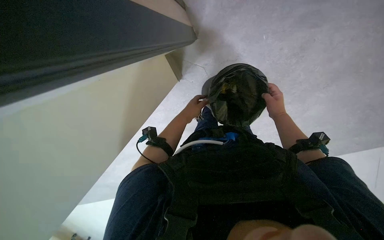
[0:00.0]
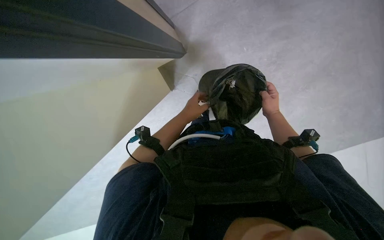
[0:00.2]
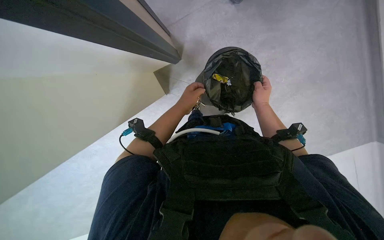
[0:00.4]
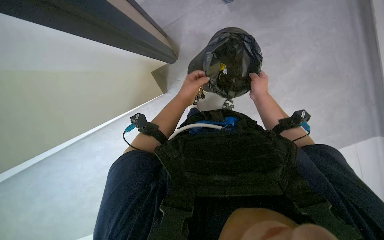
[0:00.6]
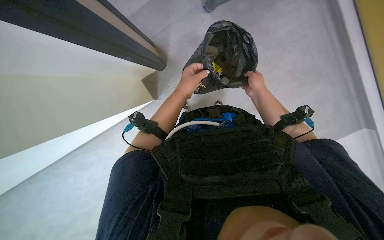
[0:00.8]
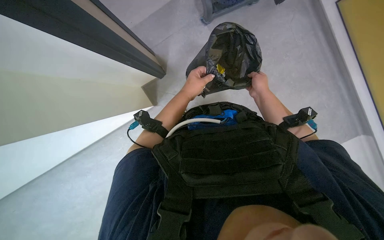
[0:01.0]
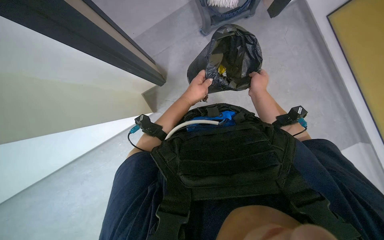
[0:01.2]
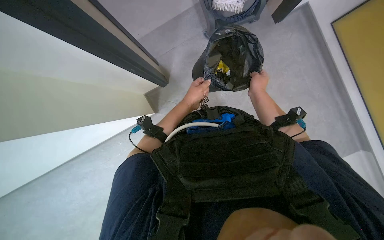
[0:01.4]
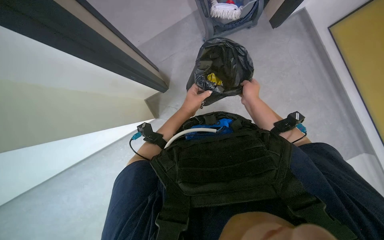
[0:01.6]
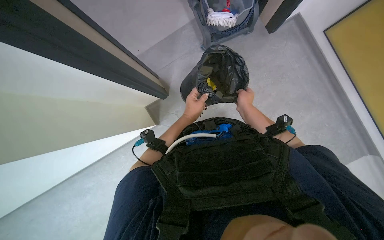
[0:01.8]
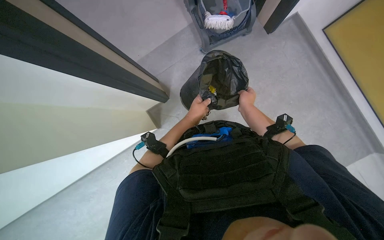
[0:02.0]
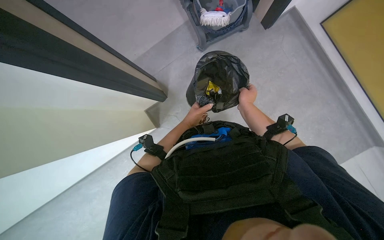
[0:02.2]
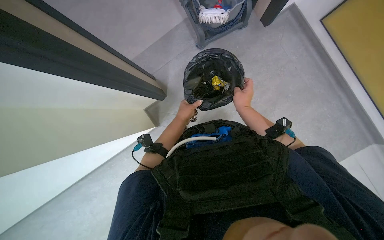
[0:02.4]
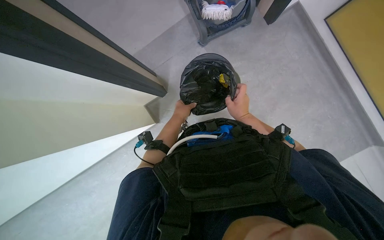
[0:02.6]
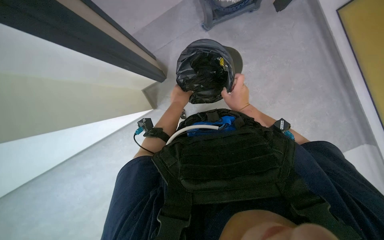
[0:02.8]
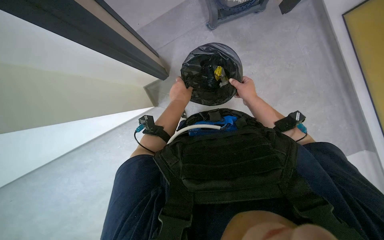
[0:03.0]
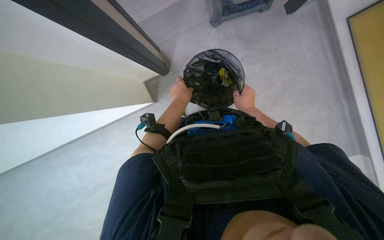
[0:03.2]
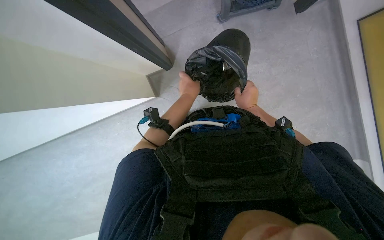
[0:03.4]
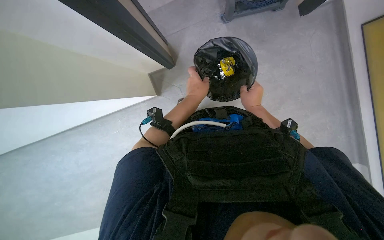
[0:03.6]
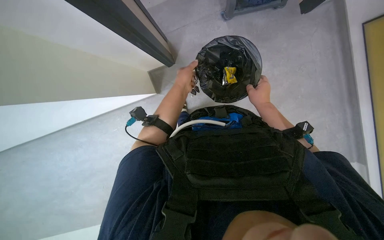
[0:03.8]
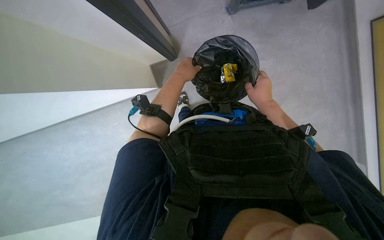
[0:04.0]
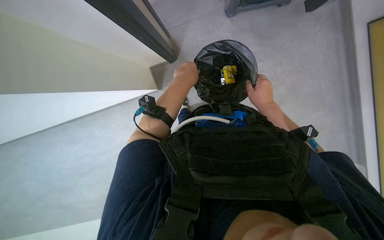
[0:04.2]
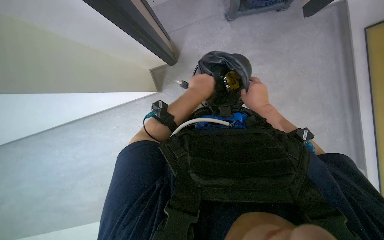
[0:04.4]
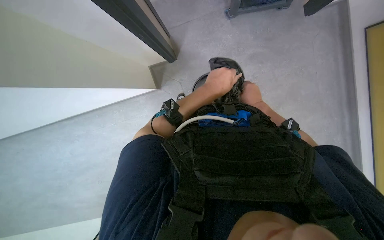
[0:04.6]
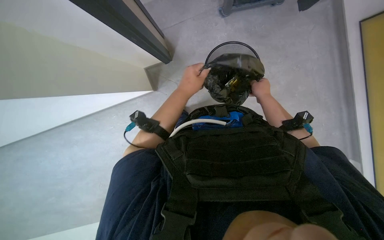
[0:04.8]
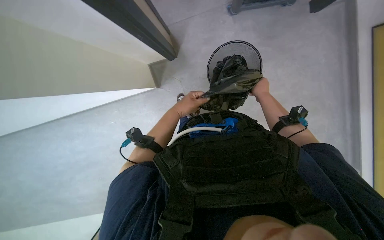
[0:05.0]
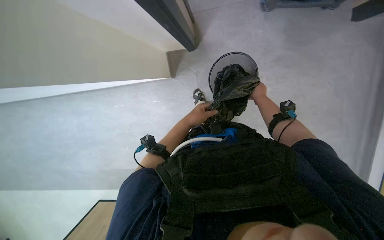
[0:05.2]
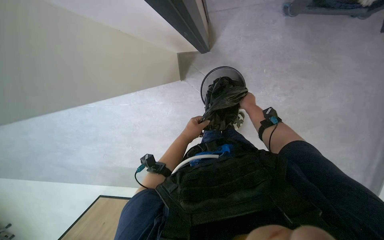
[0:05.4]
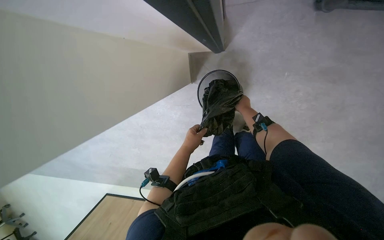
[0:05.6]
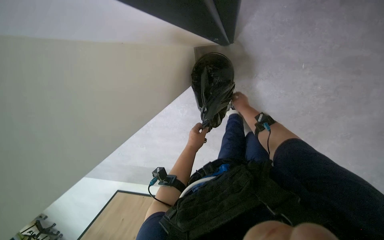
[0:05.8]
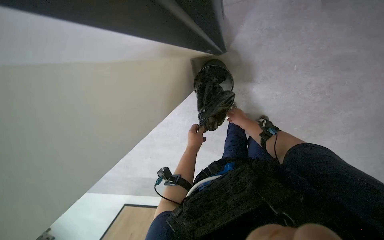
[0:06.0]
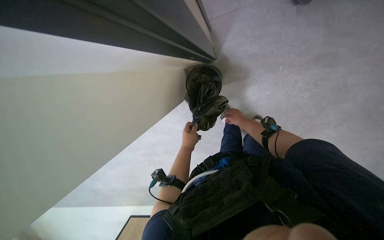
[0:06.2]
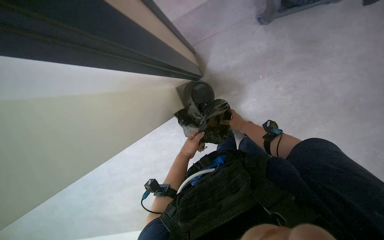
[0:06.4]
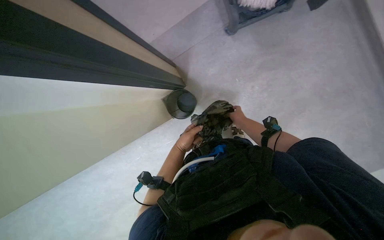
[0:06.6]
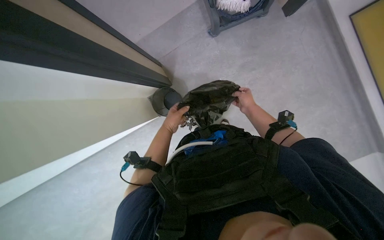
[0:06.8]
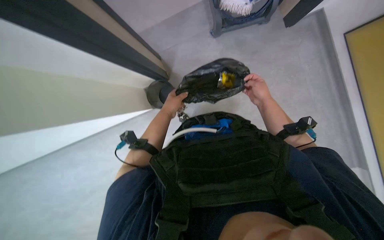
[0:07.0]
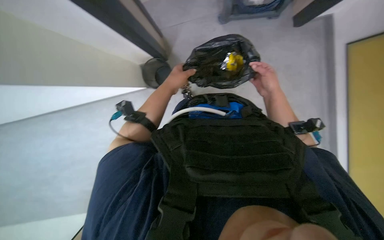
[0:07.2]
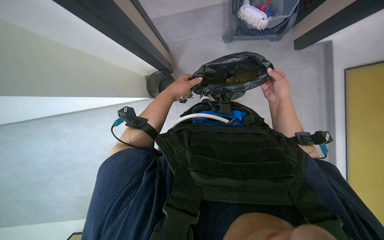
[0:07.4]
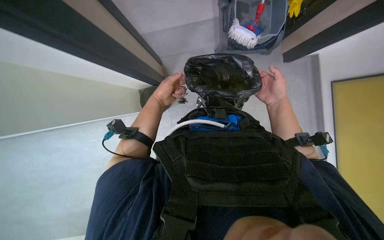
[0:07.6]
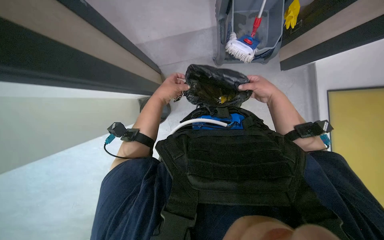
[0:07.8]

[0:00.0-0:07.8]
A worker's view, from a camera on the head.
Job: managing trash.
The whole recording: Preparing trash bag. The worker handles a small object and prepares a trash bag.
0:01.6 to 0:03.2: The right hand reaches approximately 10 cm nearer to the camera, then returns.
0:03.2 to 0:04.6: The left hand moves nearer to the camera, some 10 cm.
0:04.6 to 0:06.2: The hands both shift farther from the camera by about 30 cm.
0:06.2 to 0:07.8: The camera sweeps to the right, by roughly 20 degrees. The wearer looks roughly 30 degrees further upward.

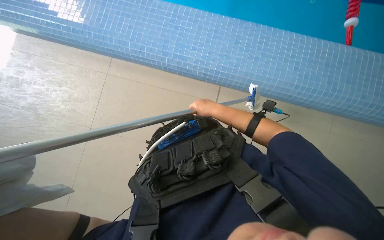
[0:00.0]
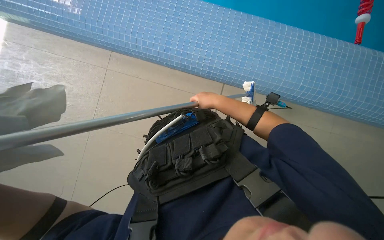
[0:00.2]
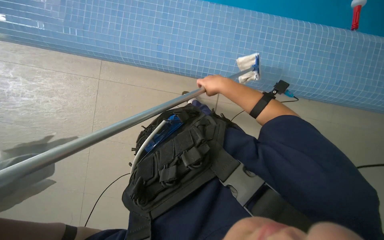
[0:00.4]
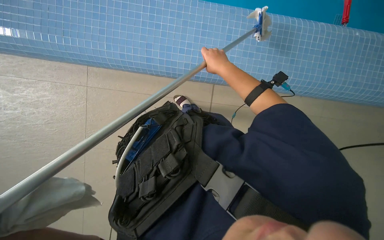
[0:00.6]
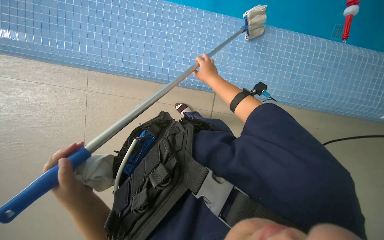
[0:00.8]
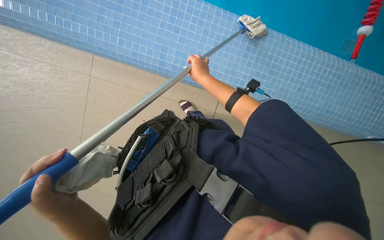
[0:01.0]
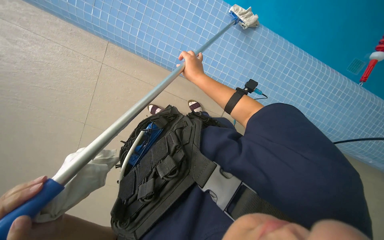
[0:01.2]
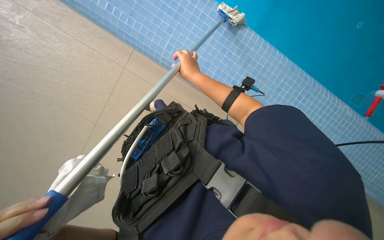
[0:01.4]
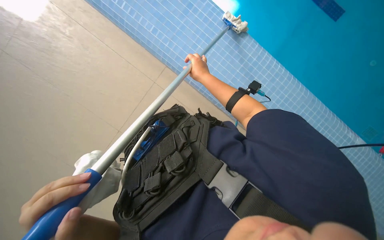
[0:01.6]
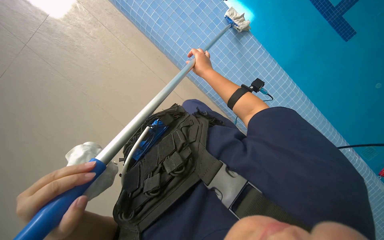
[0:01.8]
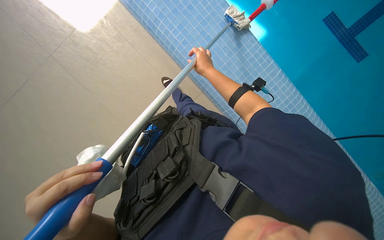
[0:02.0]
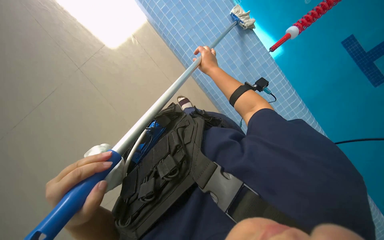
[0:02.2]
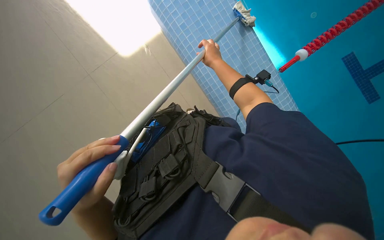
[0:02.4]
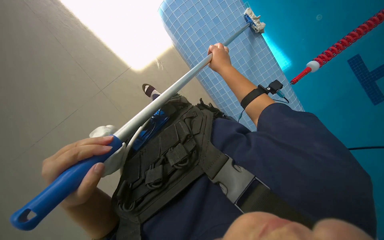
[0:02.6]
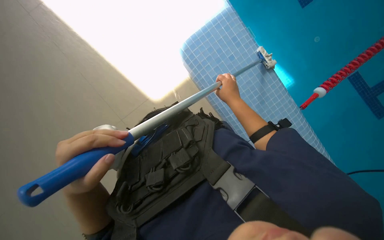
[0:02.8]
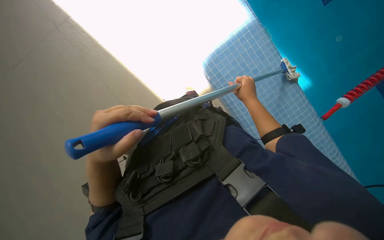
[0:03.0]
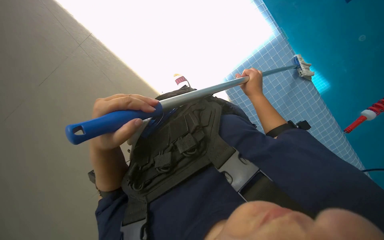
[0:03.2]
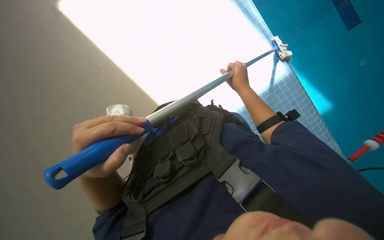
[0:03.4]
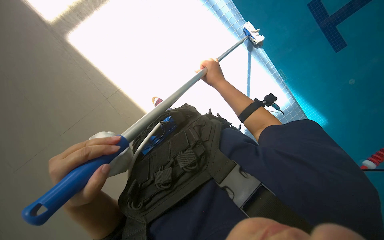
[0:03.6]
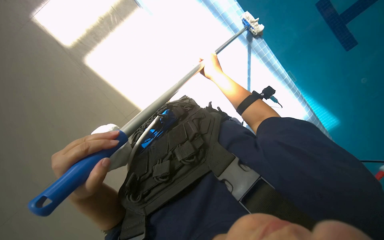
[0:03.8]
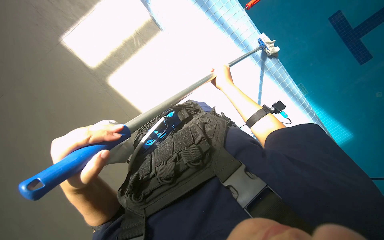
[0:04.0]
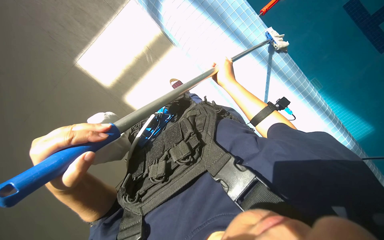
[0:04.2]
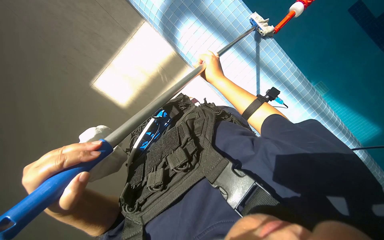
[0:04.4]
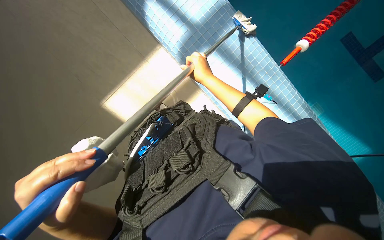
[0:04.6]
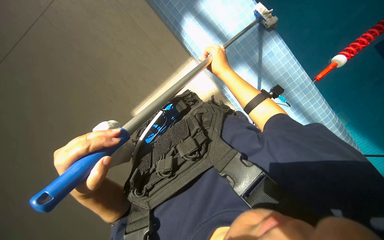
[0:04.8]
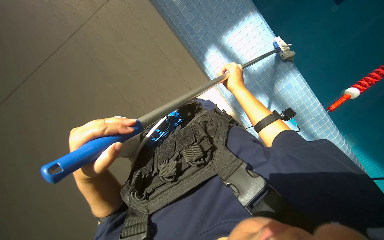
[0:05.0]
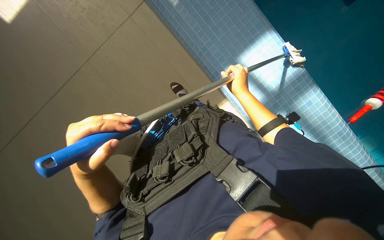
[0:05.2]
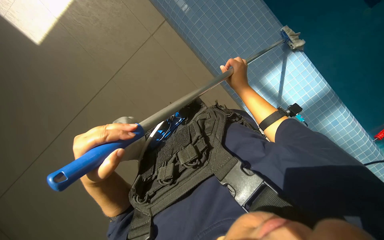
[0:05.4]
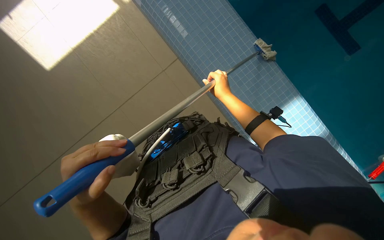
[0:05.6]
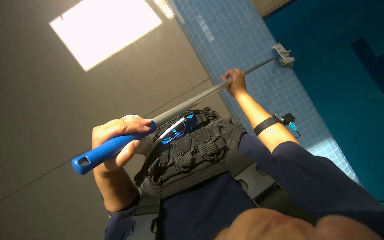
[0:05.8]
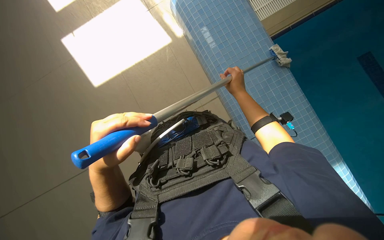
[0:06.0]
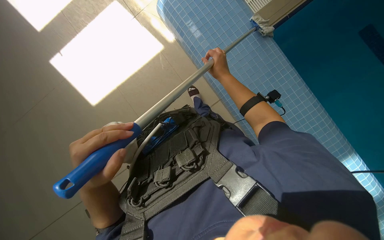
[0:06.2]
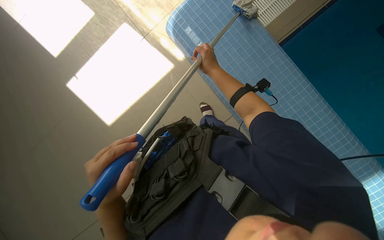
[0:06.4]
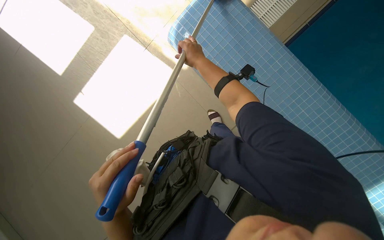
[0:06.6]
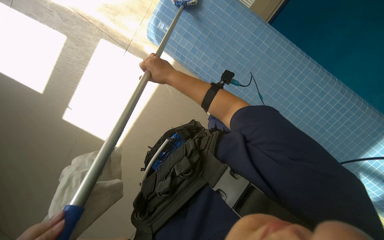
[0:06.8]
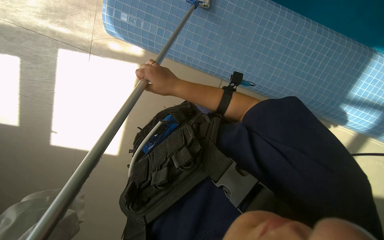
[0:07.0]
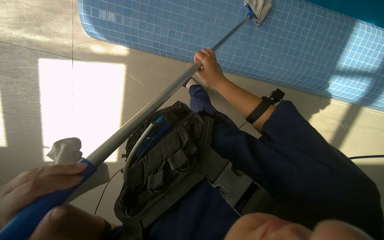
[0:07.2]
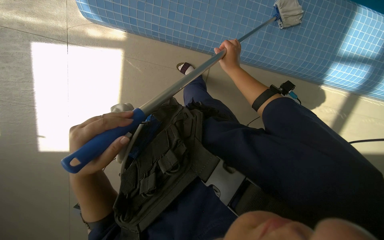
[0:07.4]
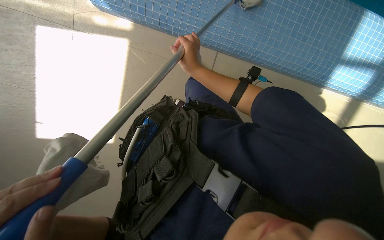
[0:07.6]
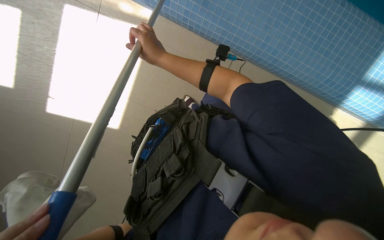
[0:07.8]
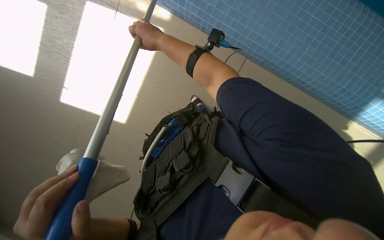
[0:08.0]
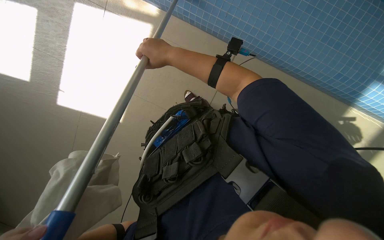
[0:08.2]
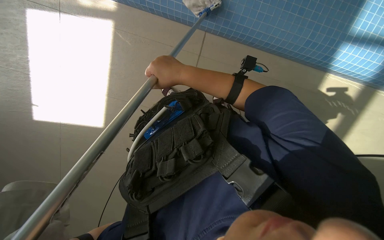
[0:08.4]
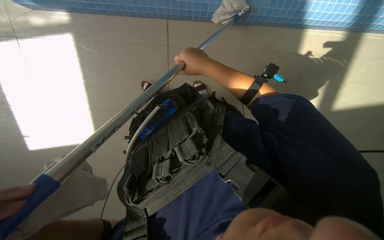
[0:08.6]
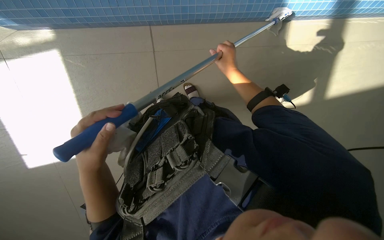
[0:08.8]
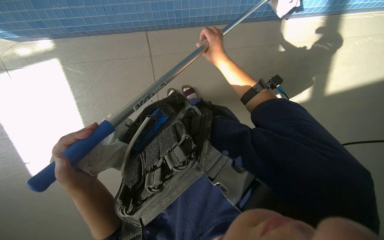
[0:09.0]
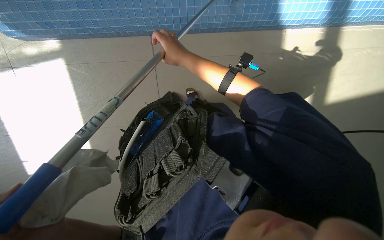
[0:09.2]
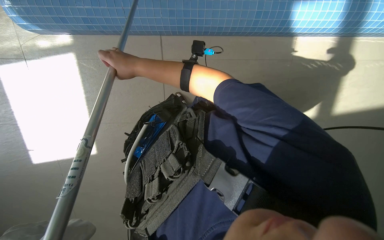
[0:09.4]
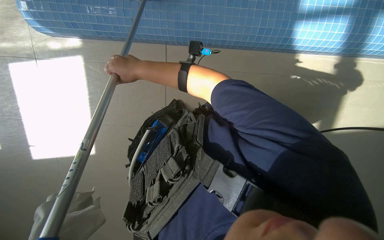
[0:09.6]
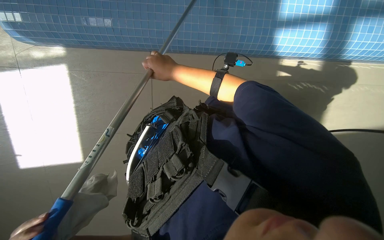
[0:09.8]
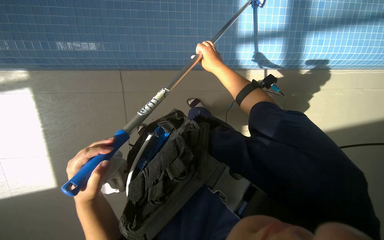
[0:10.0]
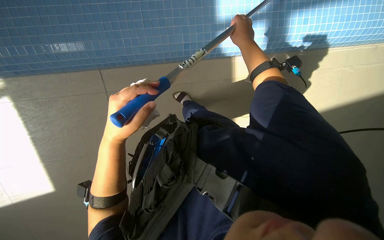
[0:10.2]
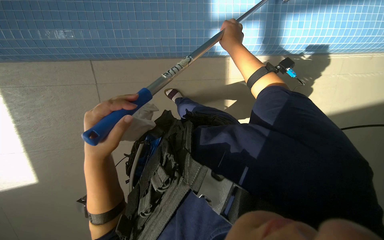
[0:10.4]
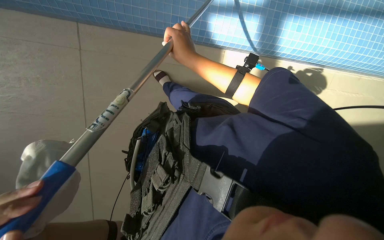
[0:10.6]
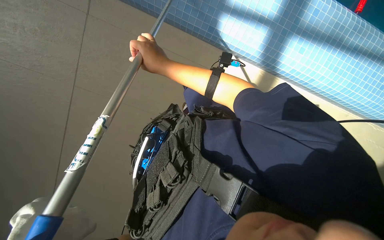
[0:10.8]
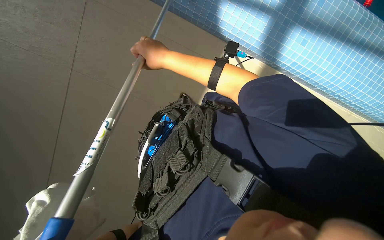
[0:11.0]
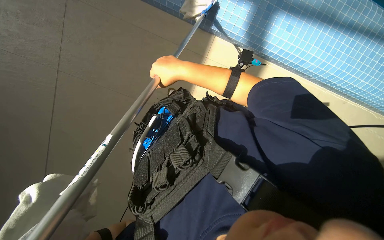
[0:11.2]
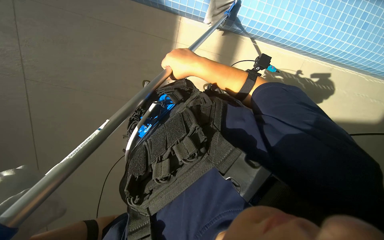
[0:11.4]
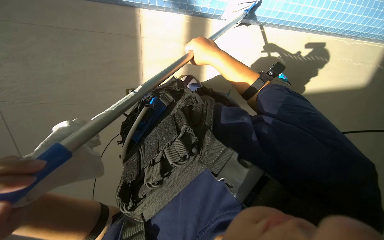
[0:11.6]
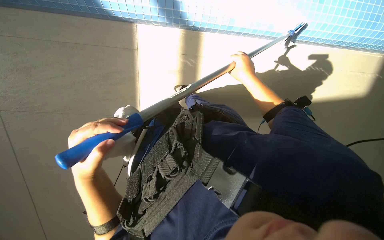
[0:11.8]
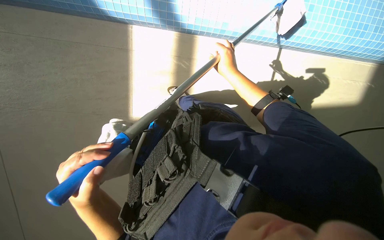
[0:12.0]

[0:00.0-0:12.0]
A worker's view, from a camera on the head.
Job: wiping surfaces.
The whole recording: Cleaning pool edge with long-handled tool. The worker cleans the tiled edge of the pool using a long-handled tool with a cloth.
0:00.0 to 0:01.6: The right hand moves up the picture, some 10 cm.
0:03.0 to 0:04.4: The view tilts roughly 10 degrees upward. The right hand shifts roughly 40 cm to the left and up the picture.
0:06.0 to 0:07.6: The view tilts some 15 degrees downward. The scene turns approximately 30 degrees counterclockwise in the picture. The right hand swings left and right, some 20 cm each way, with 2 reversals.
0:09.0 to 0:10.4: The view tips upward by some 15 degrees. The right hand moves some 20 cm to the left and comes back.
